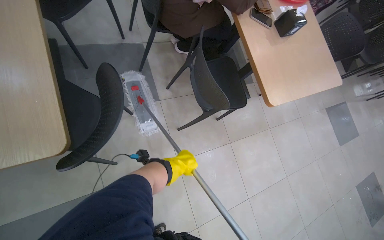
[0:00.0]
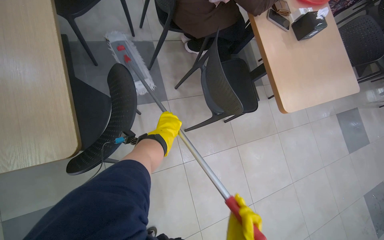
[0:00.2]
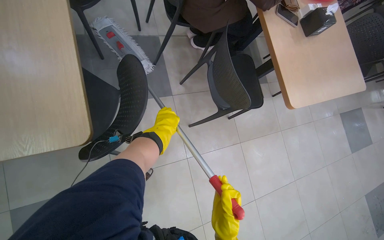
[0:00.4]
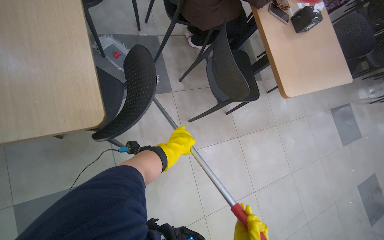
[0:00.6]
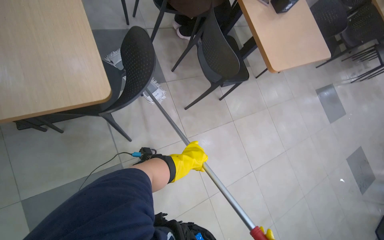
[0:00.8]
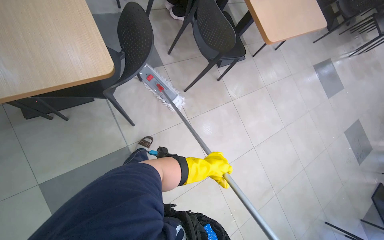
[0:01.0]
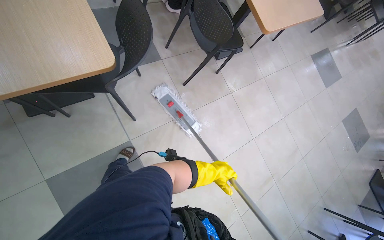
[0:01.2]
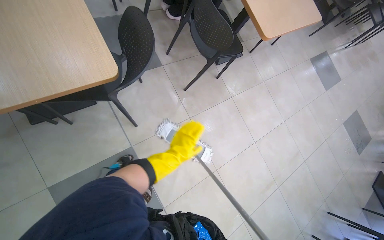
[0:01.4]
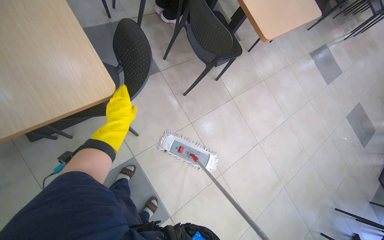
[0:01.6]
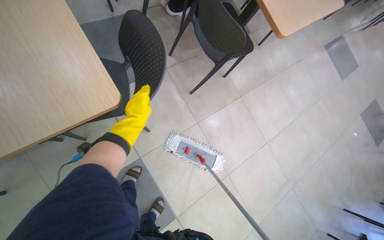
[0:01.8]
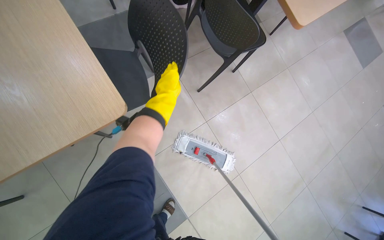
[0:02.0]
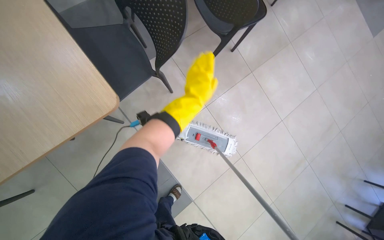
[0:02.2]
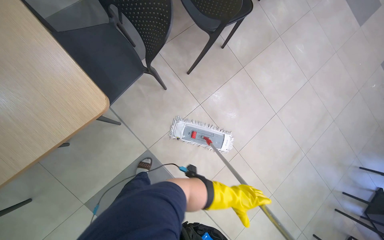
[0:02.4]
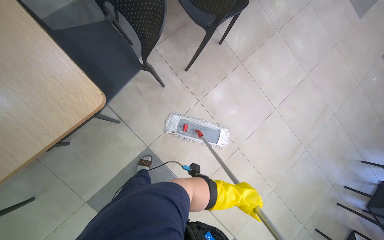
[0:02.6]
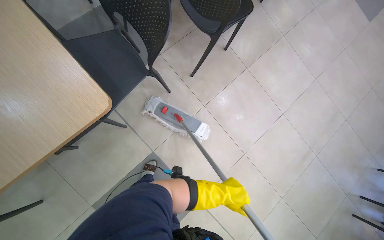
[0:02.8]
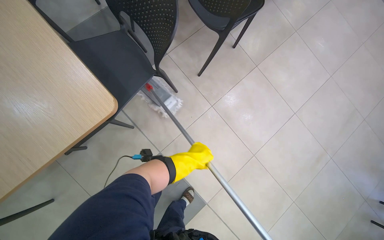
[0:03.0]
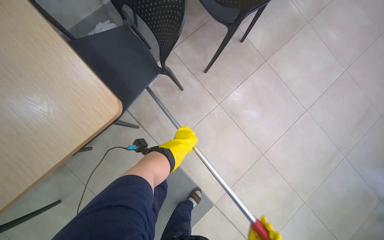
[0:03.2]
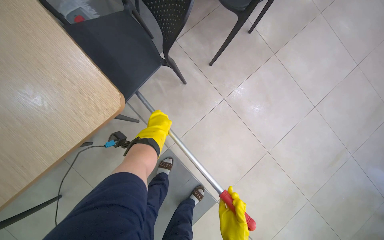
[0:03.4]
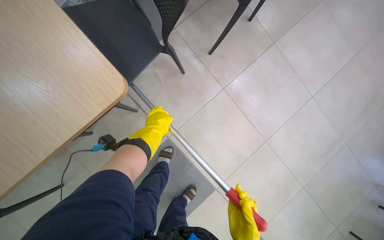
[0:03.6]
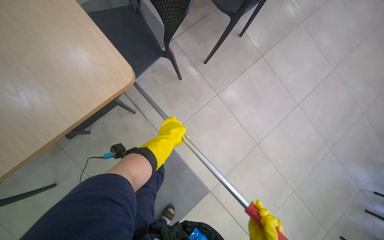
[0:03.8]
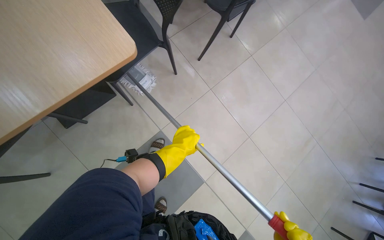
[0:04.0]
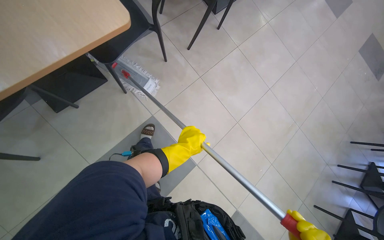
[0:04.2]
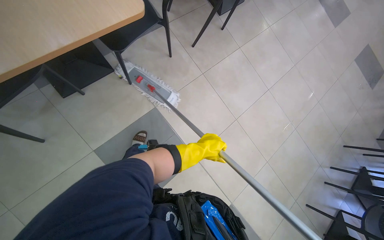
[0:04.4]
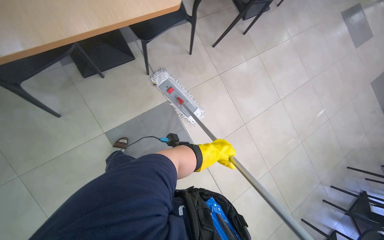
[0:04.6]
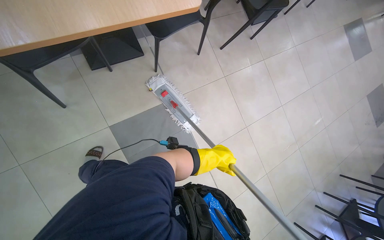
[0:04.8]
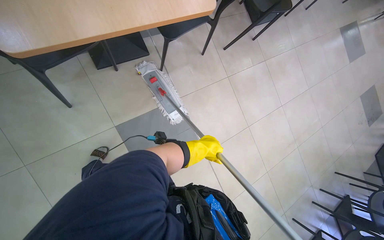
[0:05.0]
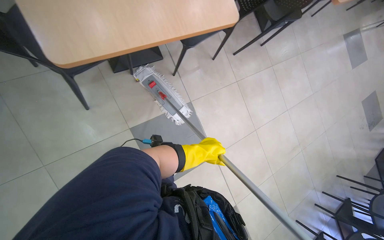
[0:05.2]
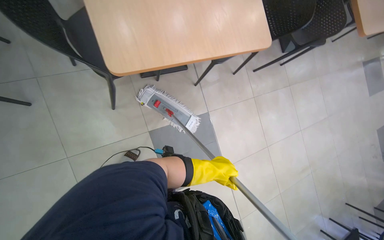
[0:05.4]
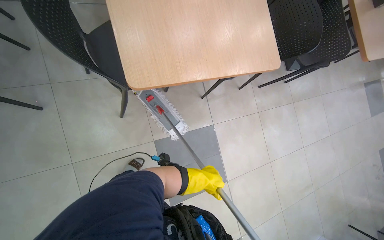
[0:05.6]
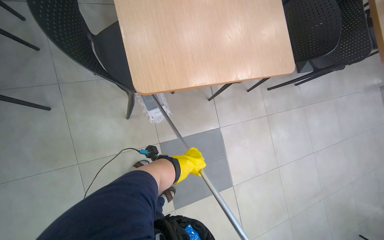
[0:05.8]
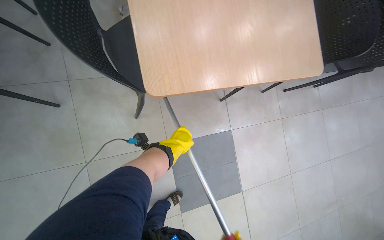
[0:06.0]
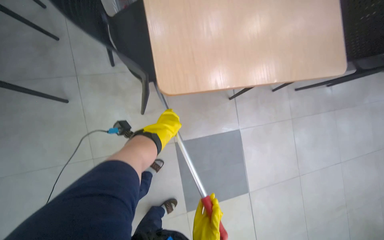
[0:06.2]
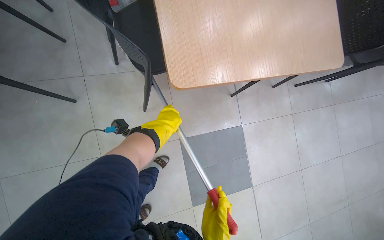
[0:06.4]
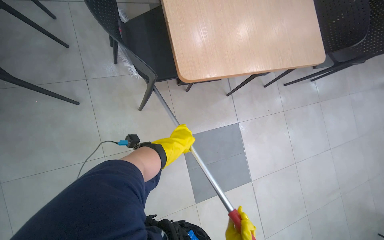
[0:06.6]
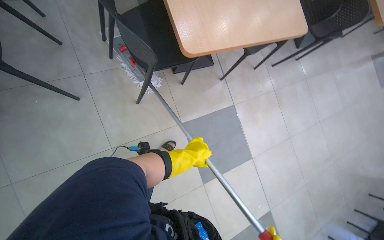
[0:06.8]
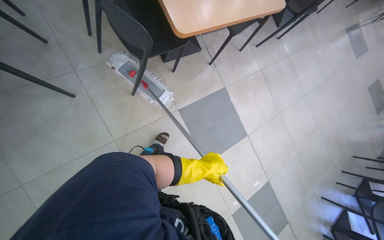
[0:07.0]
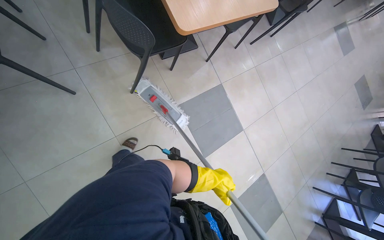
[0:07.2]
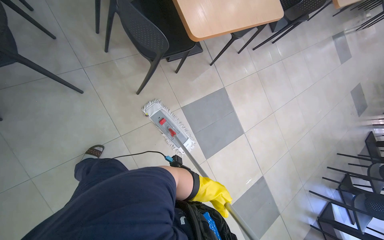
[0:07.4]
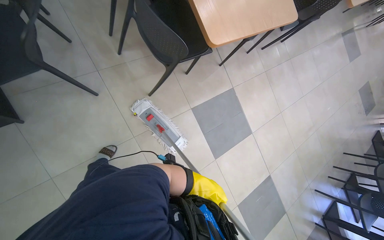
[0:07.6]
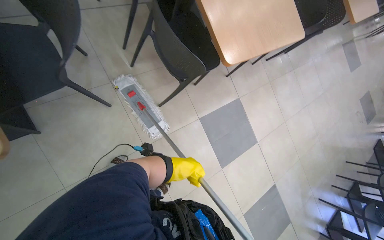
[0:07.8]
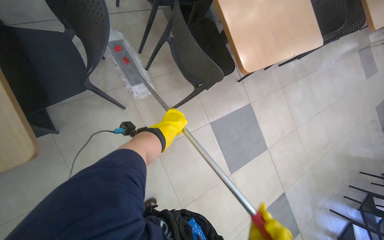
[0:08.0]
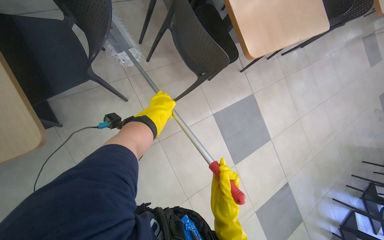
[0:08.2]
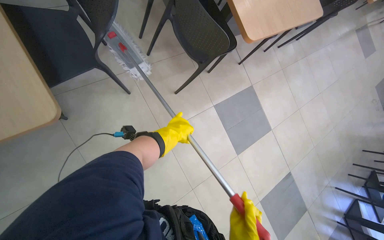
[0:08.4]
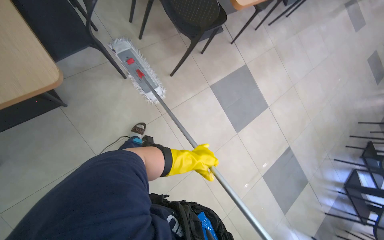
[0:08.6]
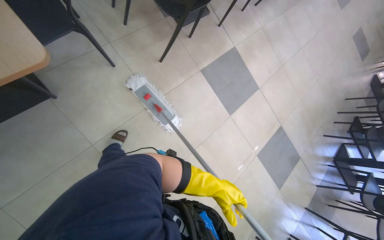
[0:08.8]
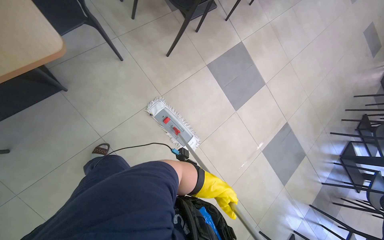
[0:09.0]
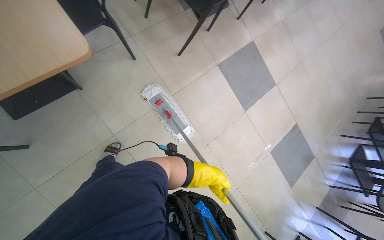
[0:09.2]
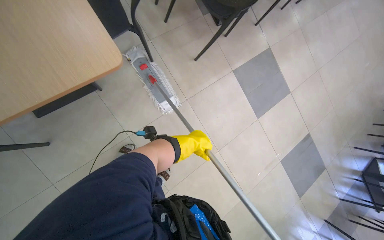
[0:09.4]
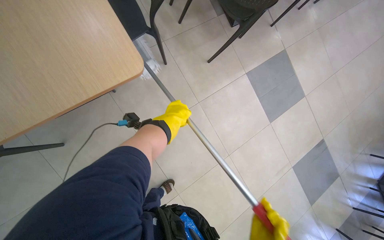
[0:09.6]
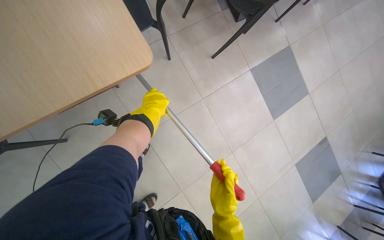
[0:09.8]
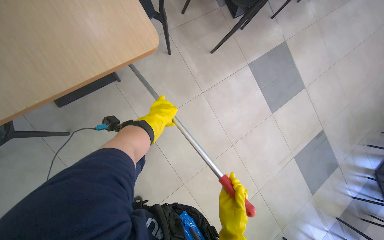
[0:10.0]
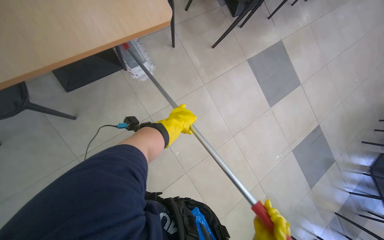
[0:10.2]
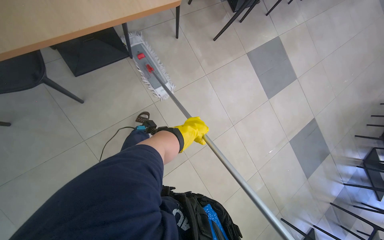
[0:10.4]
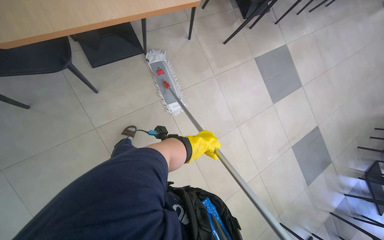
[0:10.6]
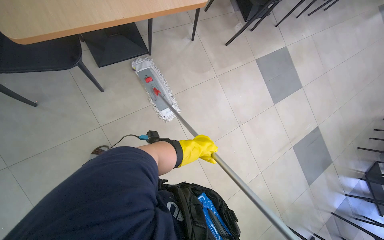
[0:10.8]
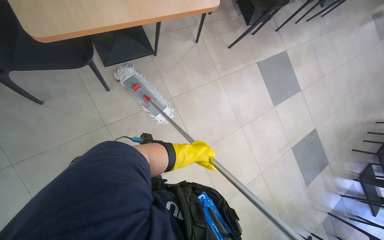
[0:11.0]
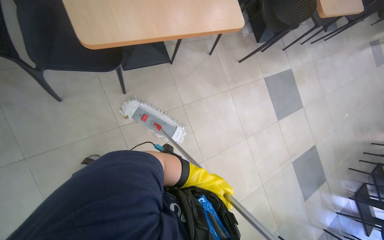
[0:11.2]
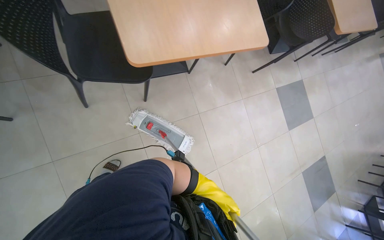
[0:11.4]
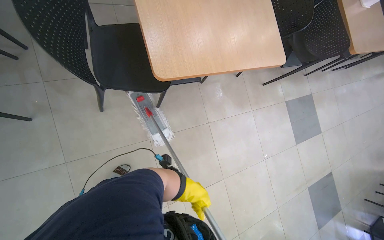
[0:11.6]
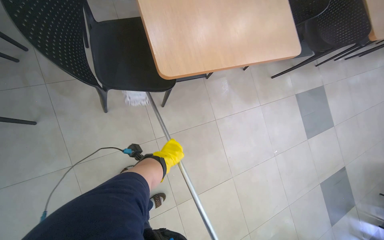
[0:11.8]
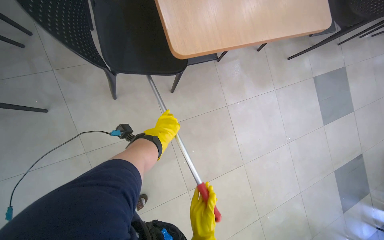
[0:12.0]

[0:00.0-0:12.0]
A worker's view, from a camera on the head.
Job: mopping floor.
The whole recording: Mopping cafeteria floor. The worker mops the cafeteria floor with a flat mop.
0:00.0 to 0:01.6: The left hand shifts approximately 40 cm to the left and nearer to the camera.
0:03.0 to 0:04.4: The camera is carried some 40 cm.
0:04.4 to 0:06.0: The head travels to the left, roughly 60 cm. The scene rotates clockwise by approximately 25 degrees.
0:06.0 to 0:07.6: The camera is carried approximately 40 cm.
0:07.6 to 0:09.0: The camera travels about 40 cm.
0:09.0 to 0:10.4: The camera travels approximately 40 cm.
0:10.4 to 0:12.0: The wearer moves to the left, roughly 60 cm.

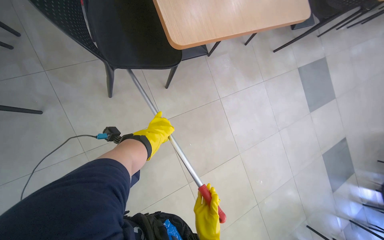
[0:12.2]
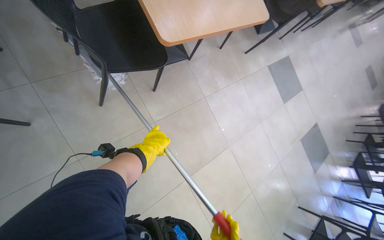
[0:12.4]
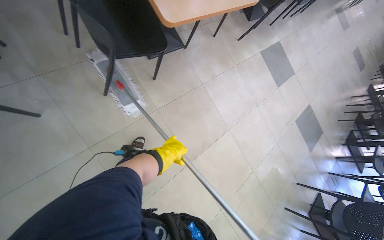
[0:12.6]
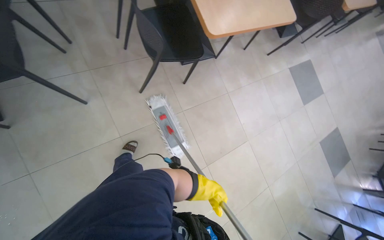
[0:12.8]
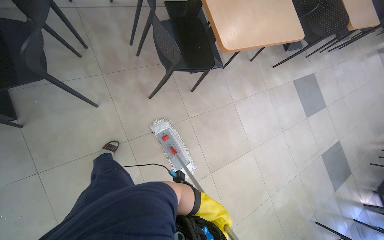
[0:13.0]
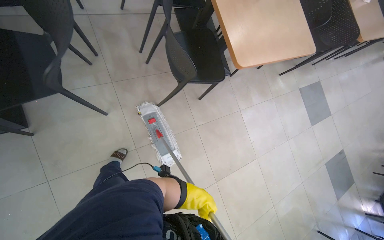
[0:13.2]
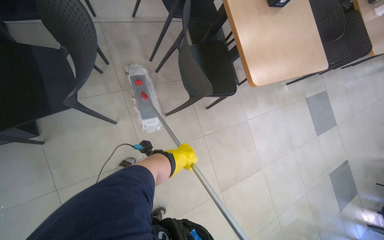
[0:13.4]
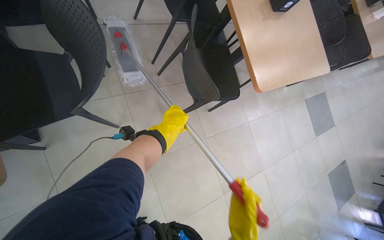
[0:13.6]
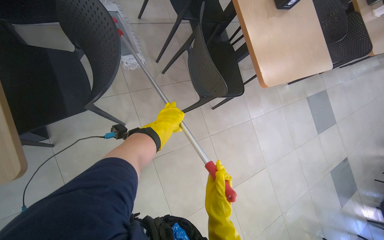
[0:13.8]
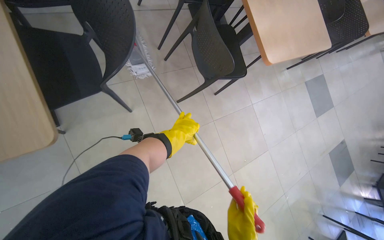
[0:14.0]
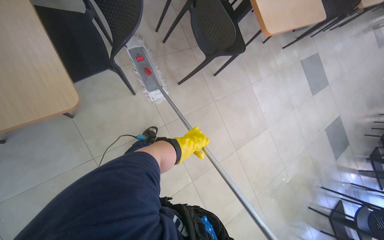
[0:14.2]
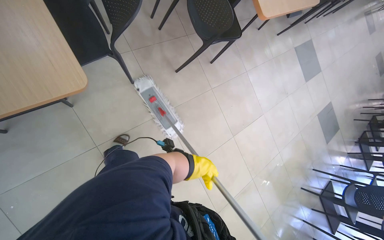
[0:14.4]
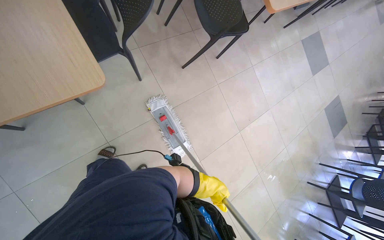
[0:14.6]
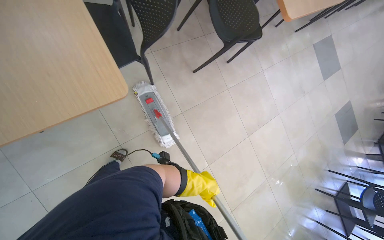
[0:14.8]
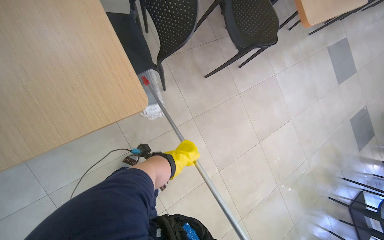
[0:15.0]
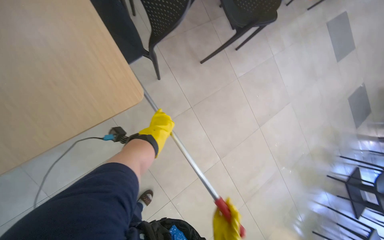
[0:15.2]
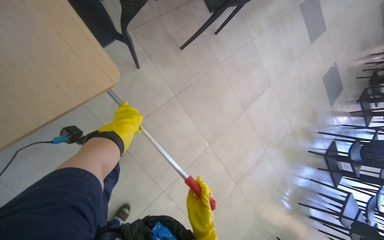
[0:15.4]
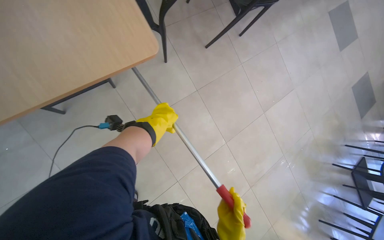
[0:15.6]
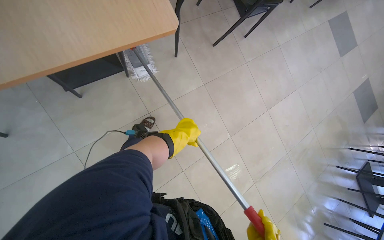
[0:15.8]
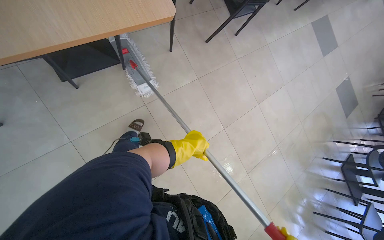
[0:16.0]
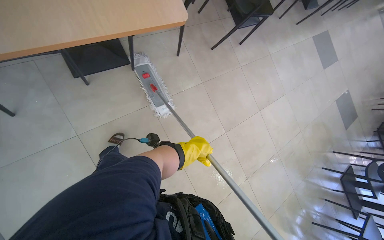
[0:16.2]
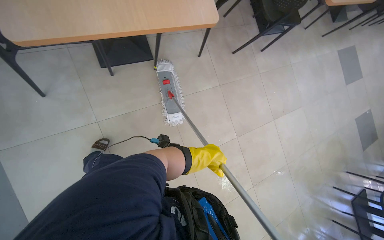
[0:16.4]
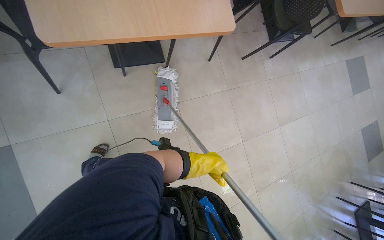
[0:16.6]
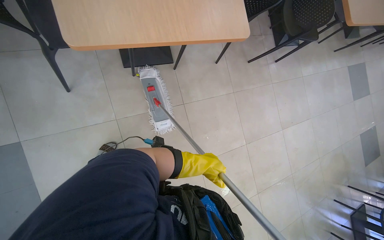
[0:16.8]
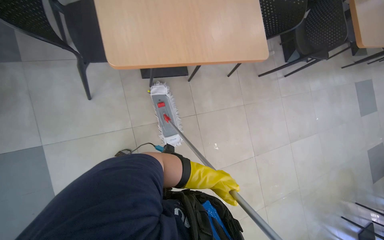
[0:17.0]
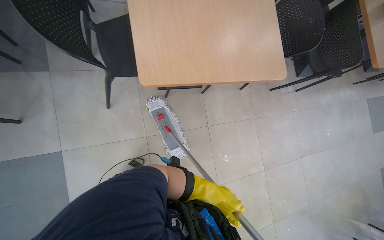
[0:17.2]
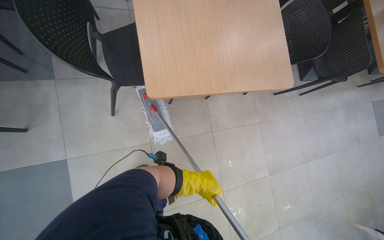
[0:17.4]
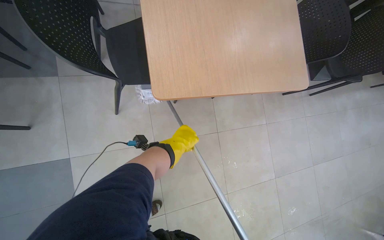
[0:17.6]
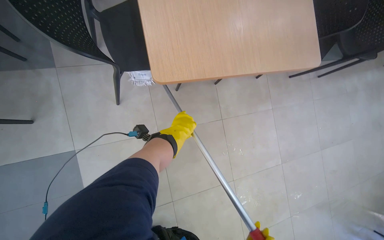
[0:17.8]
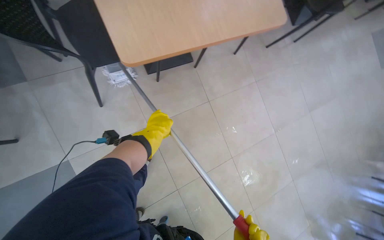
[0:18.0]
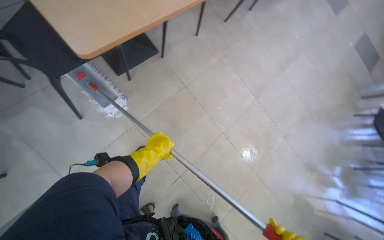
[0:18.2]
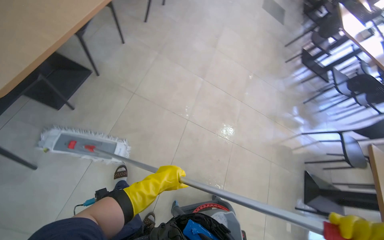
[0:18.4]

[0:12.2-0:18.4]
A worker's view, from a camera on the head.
Job: mopping floor.
The whole recording: Mopping cafeteria floor. The worker mops the cafeteria floor with a flat mop.
0:12.2 to 0:13.8: The camera is carried approximately 60 cm.
0:13.8 to 0:15.4: The view tips downward by some 15 degrees. The left hand goes about 35 cm to the left.
0:15.4 to 0:16.8: The left hand moves farther from the camera, approximately 15 cm.
0:16.8 to 0:18.4: The scene turns about 50 degrees counterclockwise in the picture.

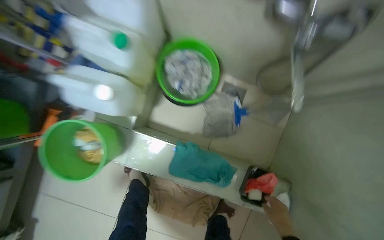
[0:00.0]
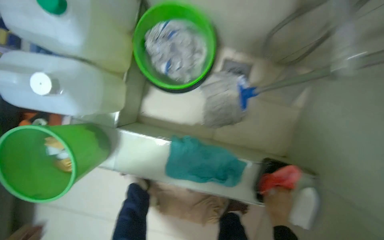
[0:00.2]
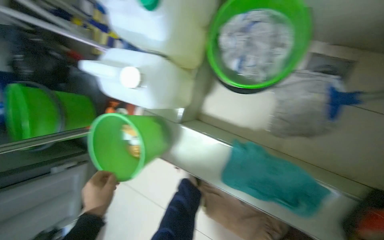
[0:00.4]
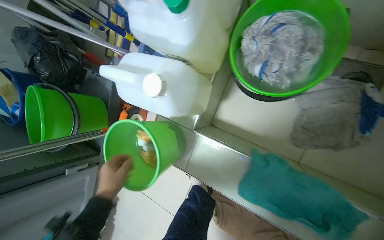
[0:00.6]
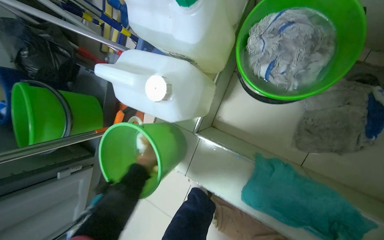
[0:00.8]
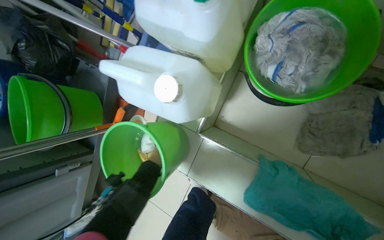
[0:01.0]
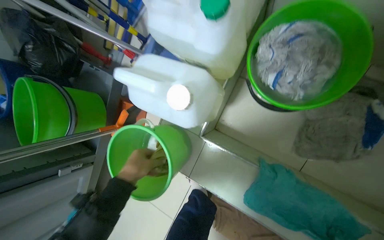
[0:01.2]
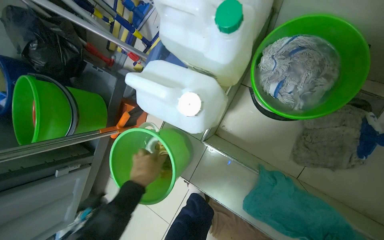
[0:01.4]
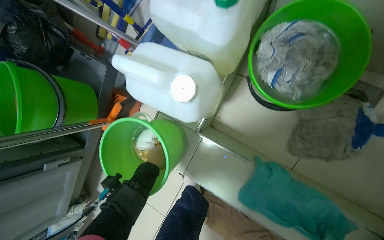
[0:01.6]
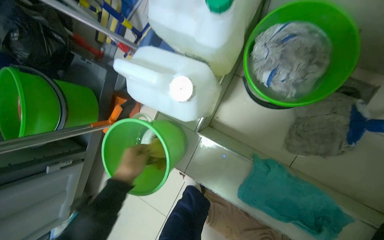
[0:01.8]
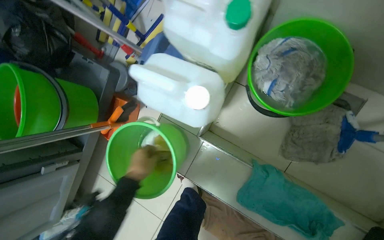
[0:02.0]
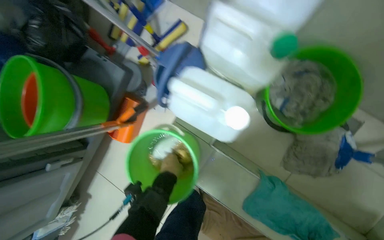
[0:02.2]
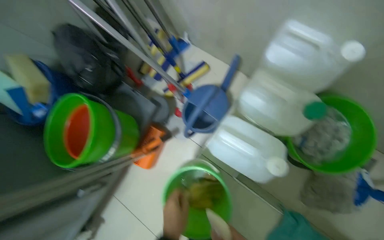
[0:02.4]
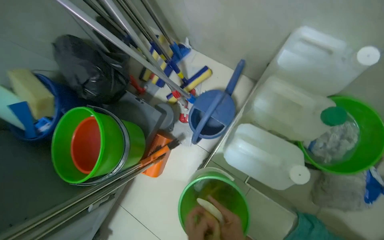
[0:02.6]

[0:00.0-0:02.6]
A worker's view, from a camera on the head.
Job: preparing cleaning supplies.
The whole recording: Washing cleaning cloths. The worker washes and rinses cleaning cloths in a bucket with soap and water.
0:00.0 to 0:01.2: The camera sweeps to the left, by approximately 20 degrees.
